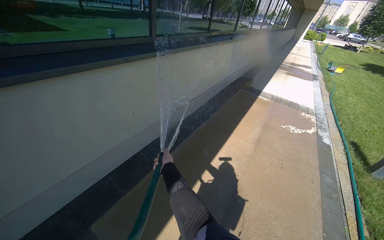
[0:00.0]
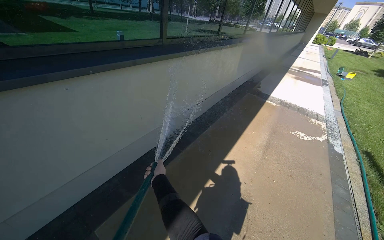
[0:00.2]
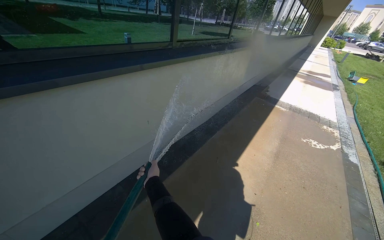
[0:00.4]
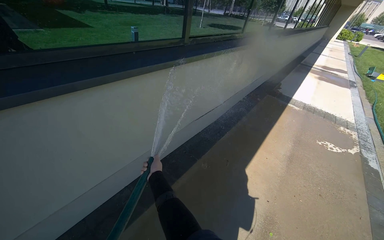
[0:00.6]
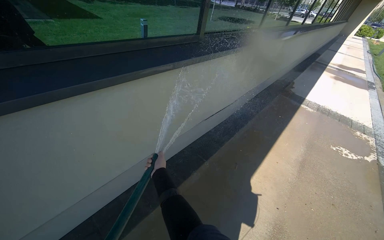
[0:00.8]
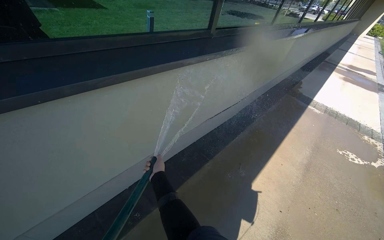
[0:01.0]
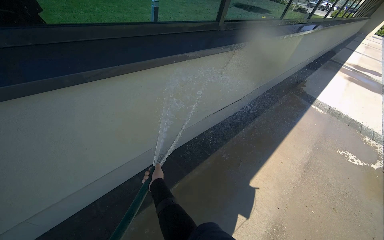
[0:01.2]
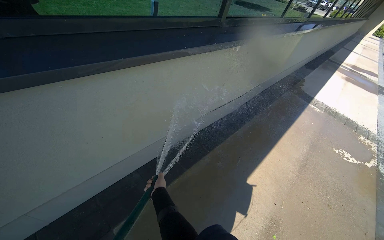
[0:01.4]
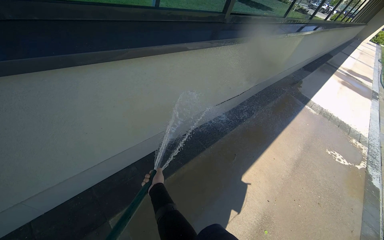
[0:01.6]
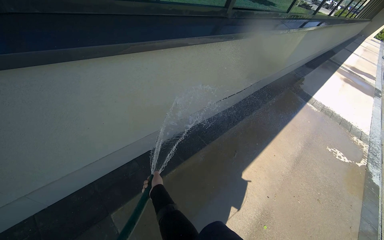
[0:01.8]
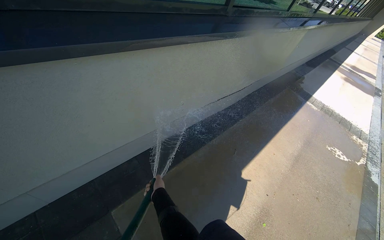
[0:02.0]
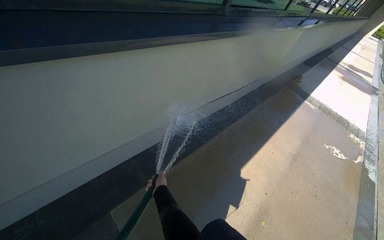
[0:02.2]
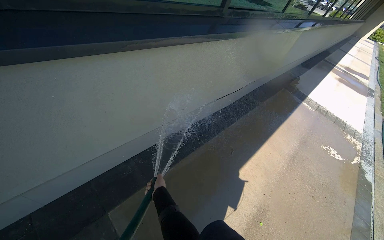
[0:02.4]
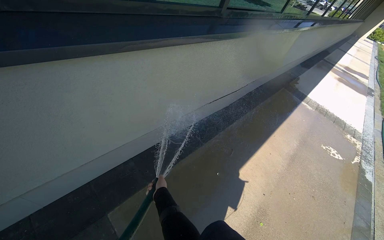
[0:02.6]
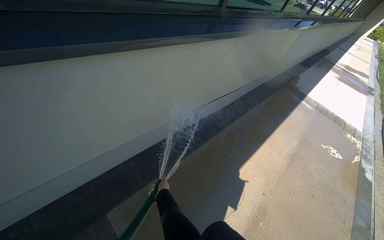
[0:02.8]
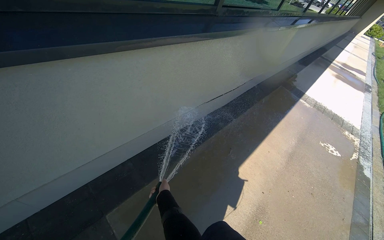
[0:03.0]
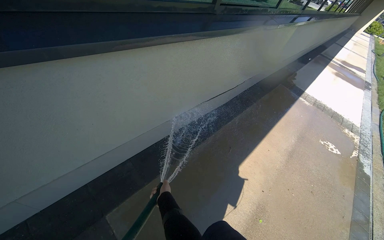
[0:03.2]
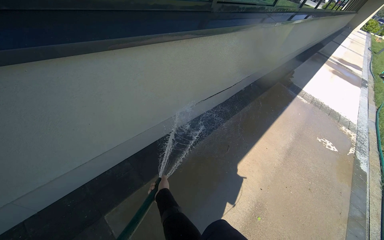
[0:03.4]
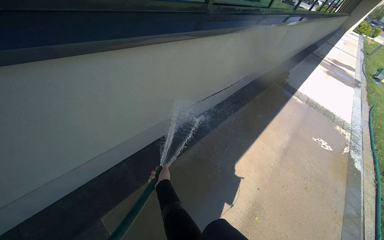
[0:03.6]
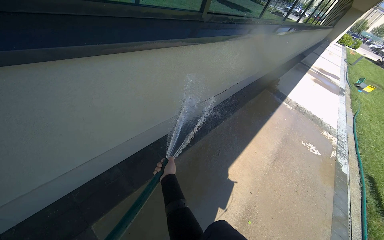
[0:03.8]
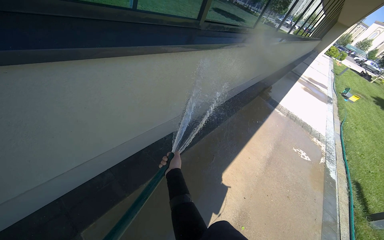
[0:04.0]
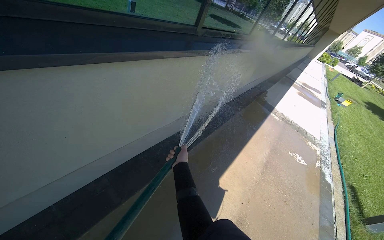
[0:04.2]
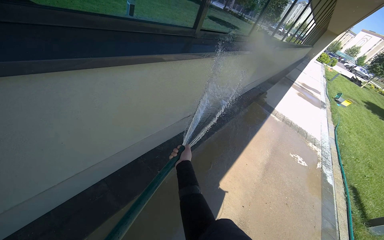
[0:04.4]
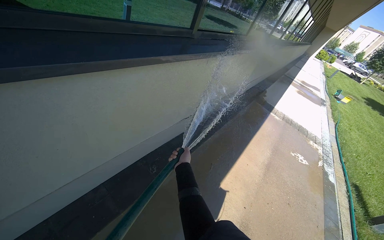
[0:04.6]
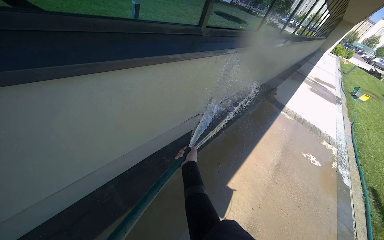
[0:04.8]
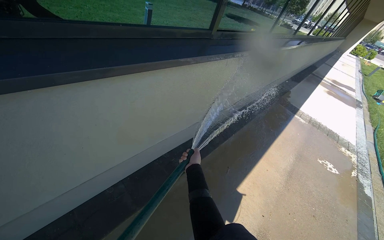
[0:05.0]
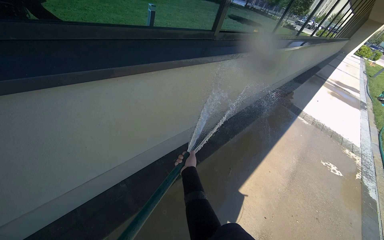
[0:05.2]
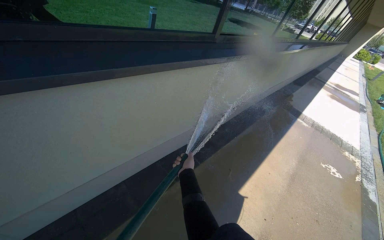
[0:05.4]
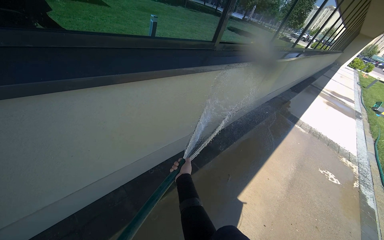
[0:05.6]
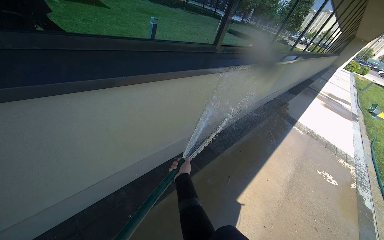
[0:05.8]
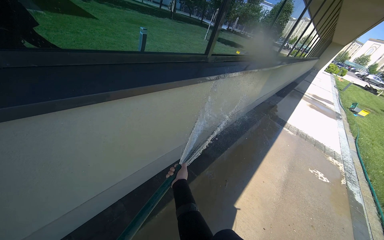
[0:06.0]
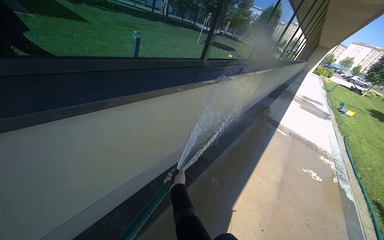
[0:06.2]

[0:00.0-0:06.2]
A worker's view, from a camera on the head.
Job: cleaning windows.
The whole recording: Rinsing building windows. The worker sprays water from a hose onto the building windows.
0:00.0 to 0:01.6: The camera is carried about 50 cm.
0:03.2 to 0:04.6: The right hand is displaced up the picture and to the right by about 25 cm.

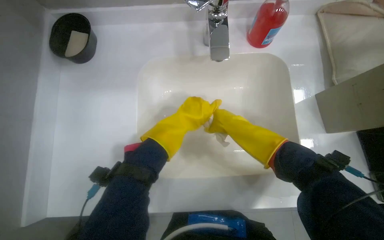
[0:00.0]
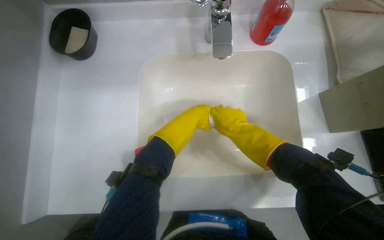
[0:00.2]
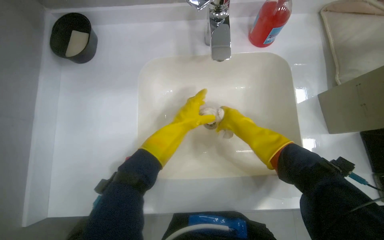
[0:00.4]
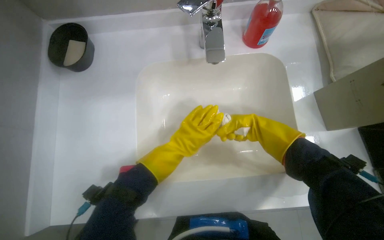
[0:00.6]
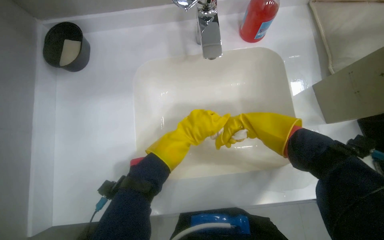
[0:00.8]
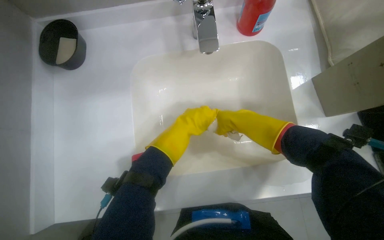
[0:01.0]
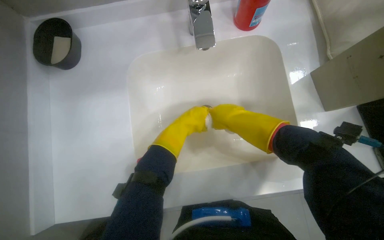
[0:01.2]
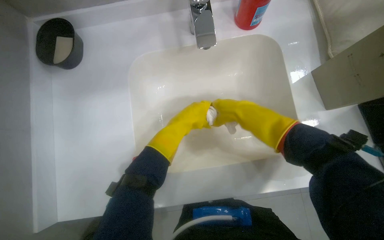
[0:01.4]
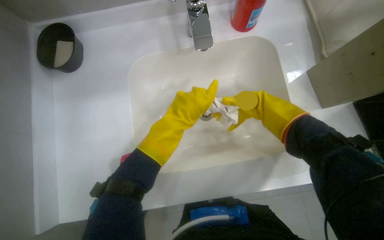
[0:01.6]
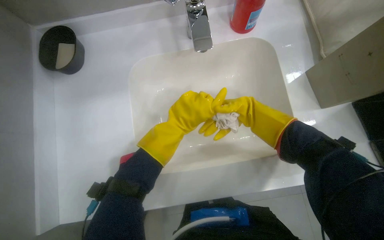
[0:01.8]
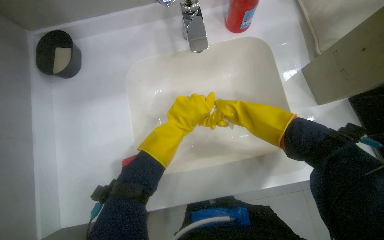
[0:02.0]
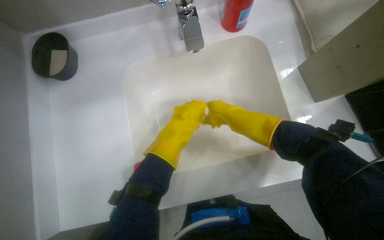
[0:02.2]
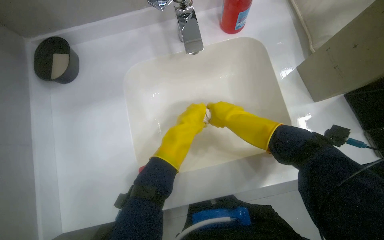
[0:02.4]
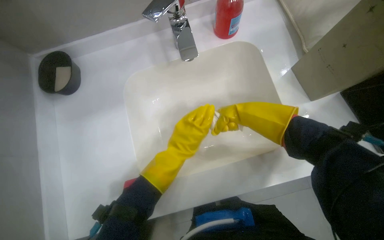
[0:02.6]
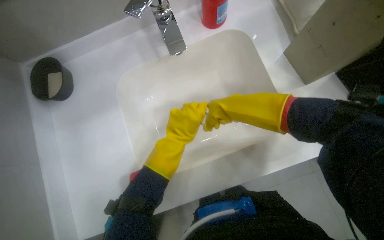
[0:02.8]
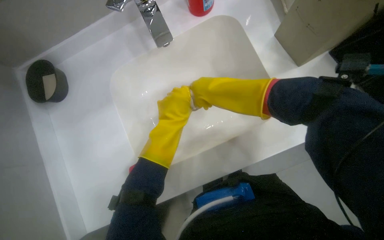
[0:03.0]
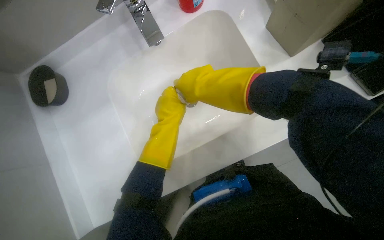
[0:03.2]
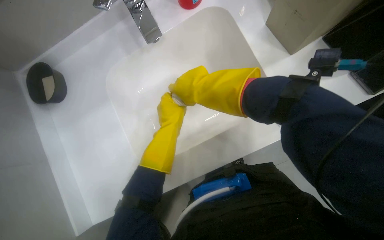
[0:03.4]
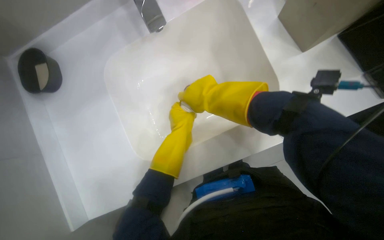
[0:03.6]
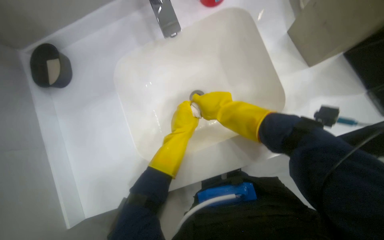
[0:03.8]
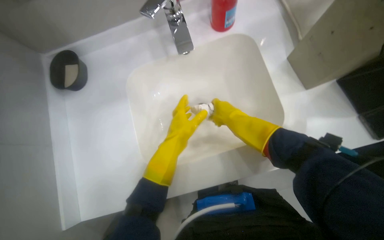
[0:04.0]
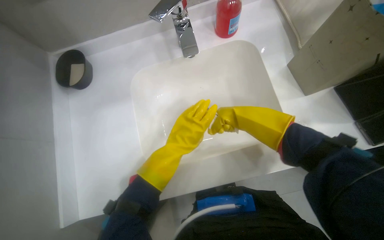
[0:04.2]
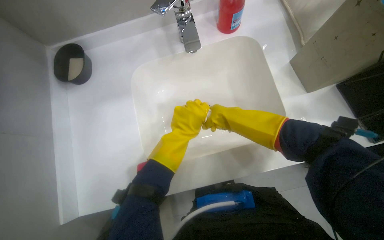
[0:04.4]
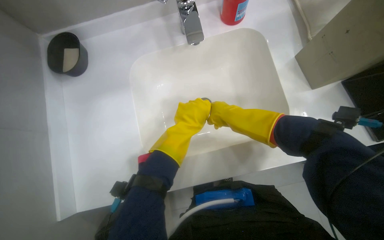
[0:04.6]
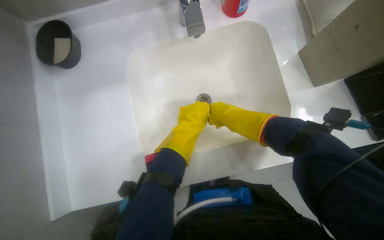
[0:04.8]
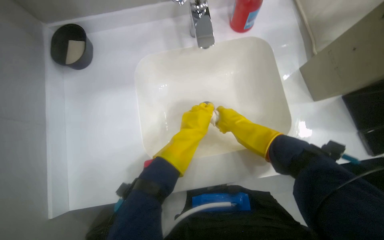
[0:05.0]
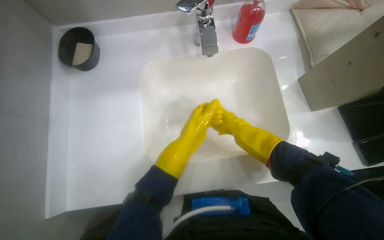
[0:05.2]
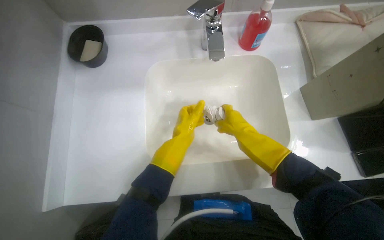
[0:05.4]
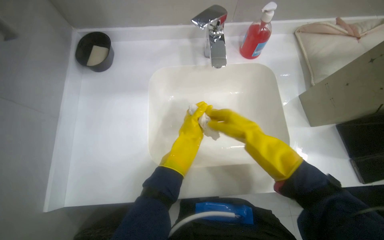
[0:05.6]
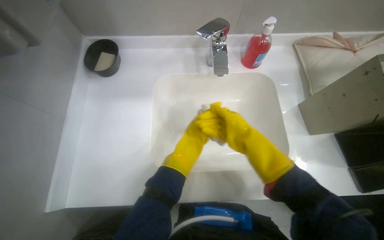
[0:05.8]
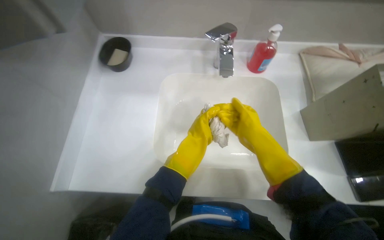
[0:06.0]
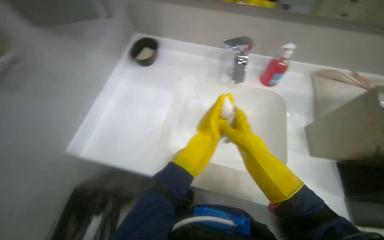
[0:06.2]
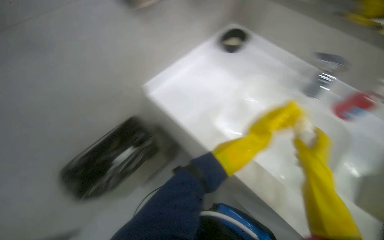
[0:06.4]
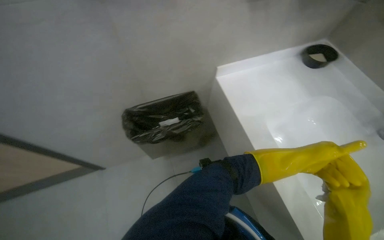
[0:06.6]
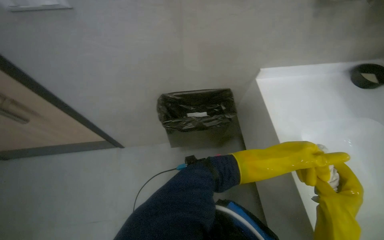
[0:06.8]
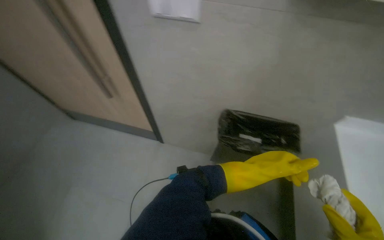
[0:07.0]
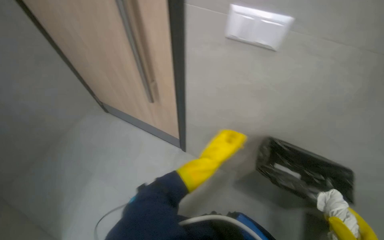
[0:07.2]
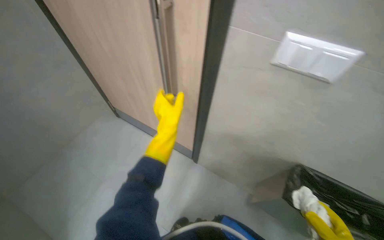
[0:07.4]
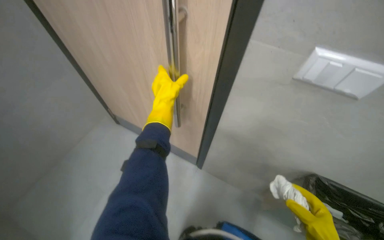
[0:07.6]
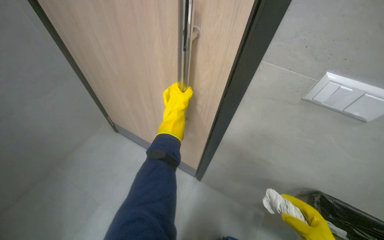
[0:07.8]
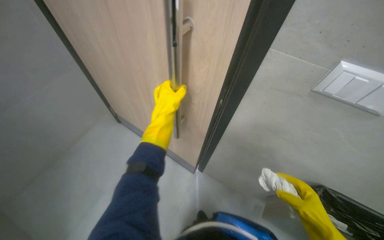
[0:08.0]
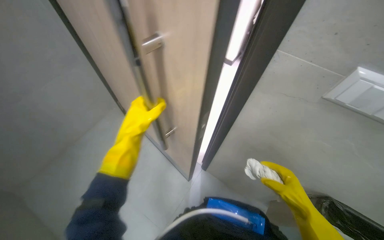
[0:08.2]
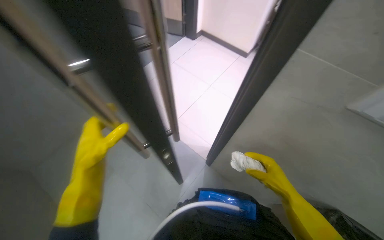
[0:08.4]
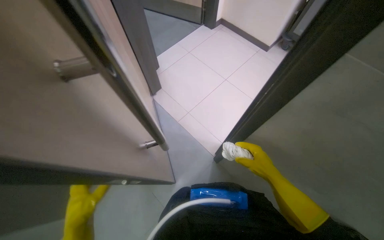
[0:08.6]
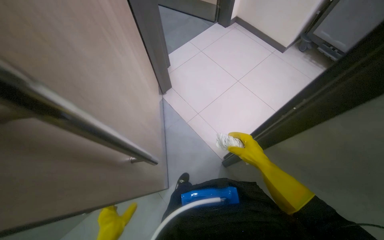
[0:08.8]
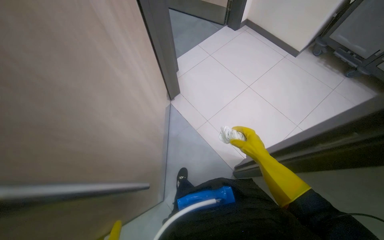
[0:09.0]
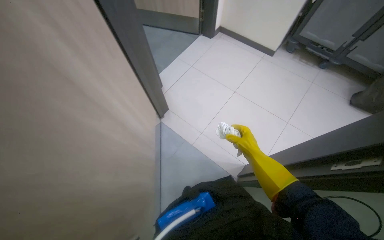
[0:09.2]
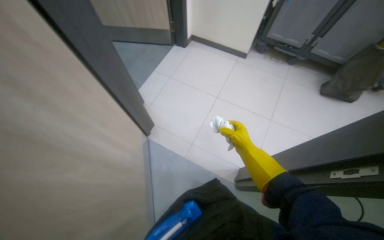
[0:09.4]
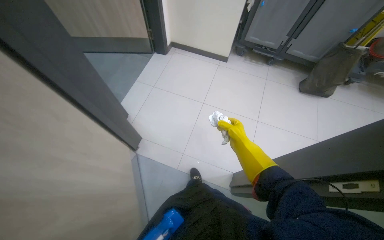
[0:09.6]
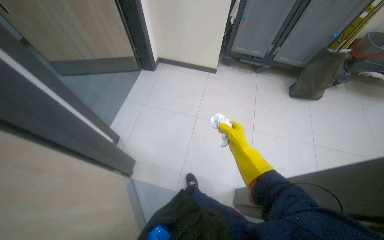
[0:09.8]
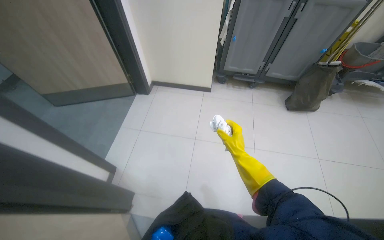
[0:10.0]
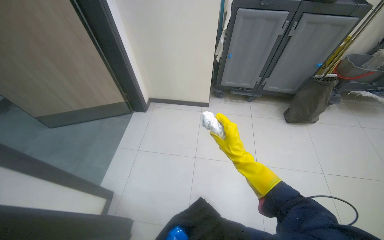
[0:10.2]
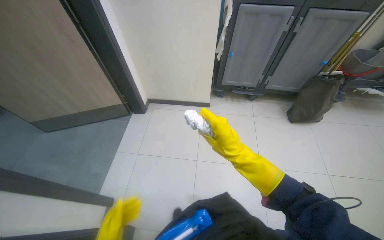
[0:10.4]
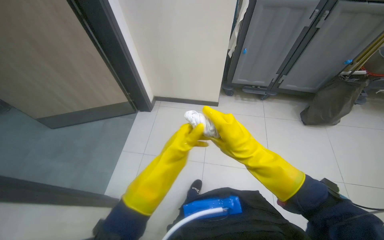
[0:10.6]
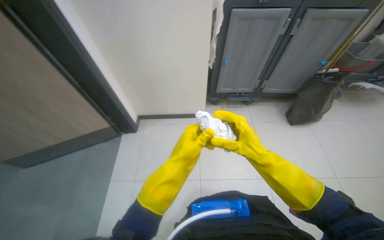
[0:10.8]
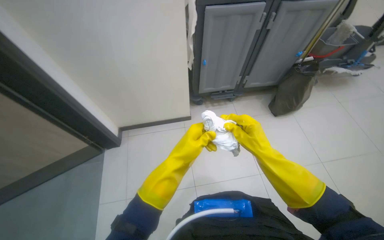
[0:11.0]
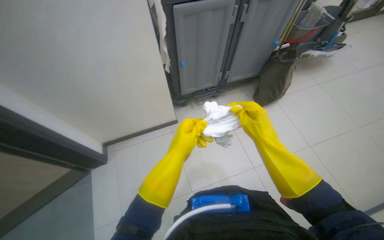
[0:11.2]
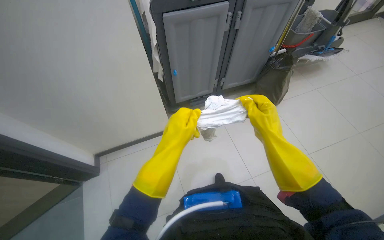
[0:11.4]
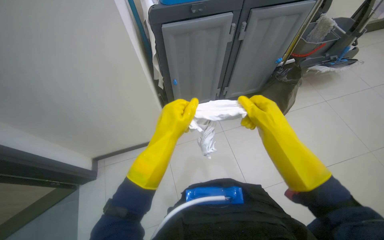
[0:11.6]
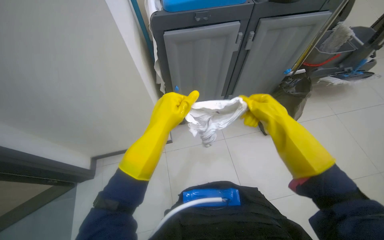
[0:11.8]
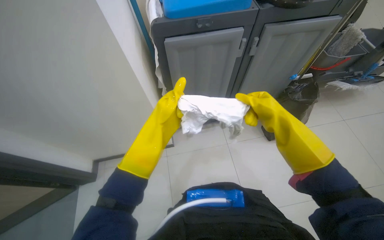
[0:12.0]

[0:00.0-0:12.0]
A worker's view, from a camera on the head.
Job: preparing cleaning supplies.
The whole recording: Storing cleaning cloth. The worker wrings, folds, and stores the cleaning cloth in the cart.
0:00.0 to 0:01.6: The right hand goes left and right, about 15 cm each way, reversing 2 times.
0:01.6 to 0:03.0: The right hand moves to the left, some 10 cm.
0:03.0 to 0:04.4: The hands work in one place, with small movements.
0:06.0 to 0:07.6: The camera is carried roughly 70 cm. The wearer looks approximately 80 degrees further to the left. The view tips upward by some 15 degrees.
0:07.6 to 0:09.0: The head rotates approximately 30 degrees to the left.
0:09.0 to 0:10.4: The camera travels approximately 40 cm. The head turns to the right by about 35 degrees. The view tips upward by about 25 degrees.
0:10.4 to 0:12.0: The head travels approximately 70 cm.

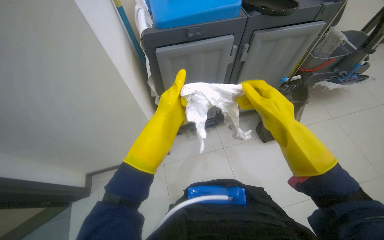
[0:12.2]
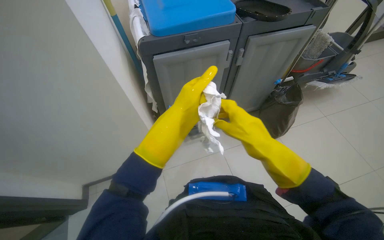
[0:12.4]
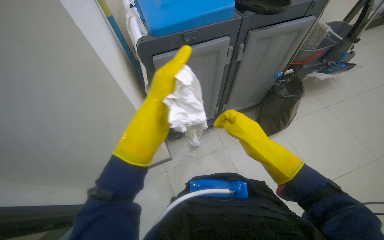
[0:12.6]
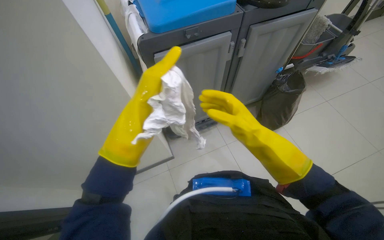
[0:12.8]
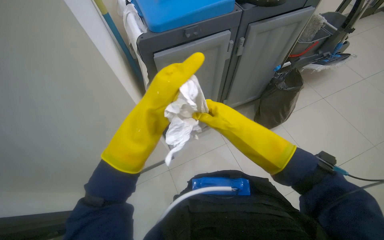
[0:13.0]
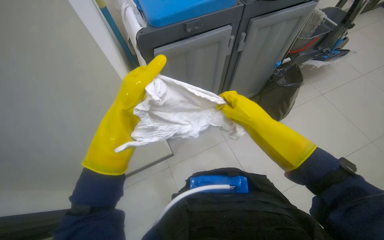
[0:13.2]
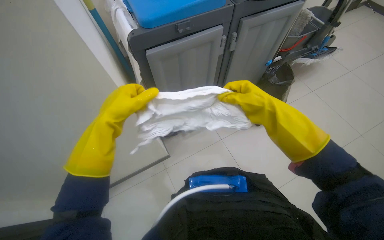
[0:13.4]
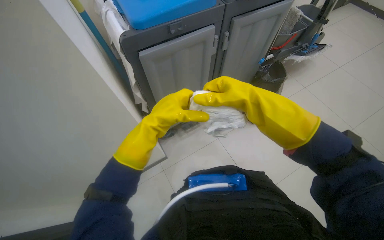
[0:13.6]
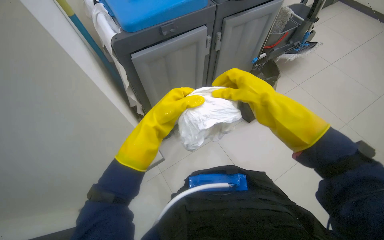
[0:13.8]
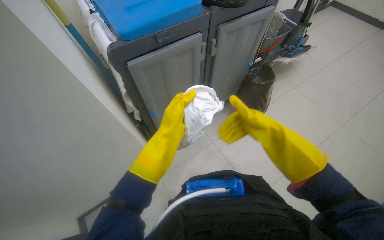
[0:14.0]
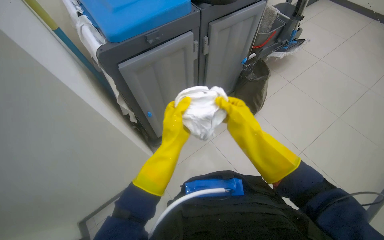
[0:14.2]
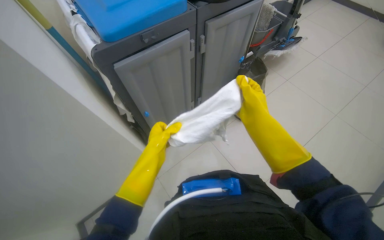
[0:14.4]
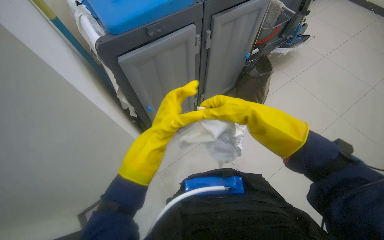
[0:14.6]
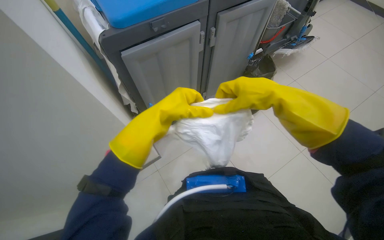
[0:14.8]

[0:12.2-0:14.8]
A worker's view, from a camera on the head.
Job: preparing cleaning supplies.
The whole recording: Storing cleaning cloth. The worker wrings, folds, and stores the cleaning cloth in the cart.
0:12.2 to 0:13.4: The left hand heads to the left, covering roughly 20 cm.
0:13.4 to 0:14.8: The left hand goes some 15 cm to the right.
